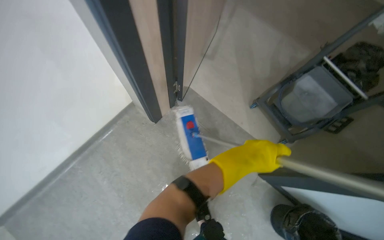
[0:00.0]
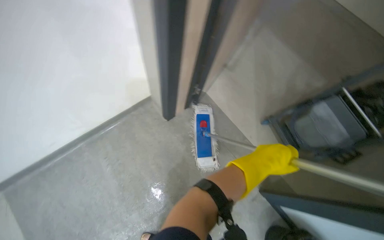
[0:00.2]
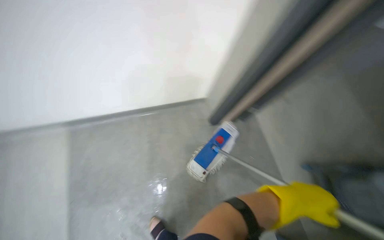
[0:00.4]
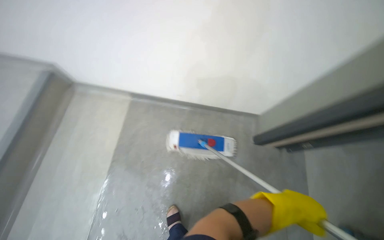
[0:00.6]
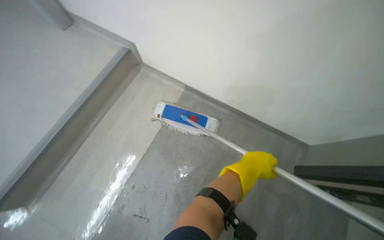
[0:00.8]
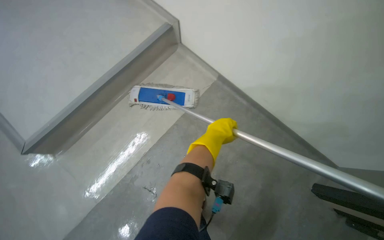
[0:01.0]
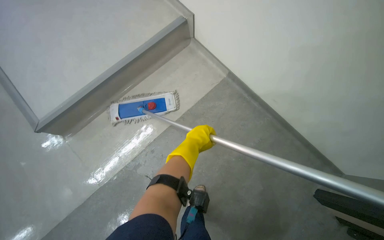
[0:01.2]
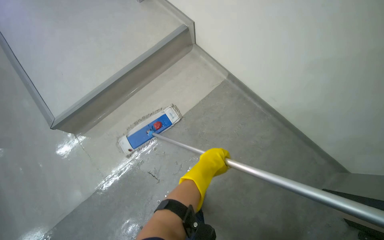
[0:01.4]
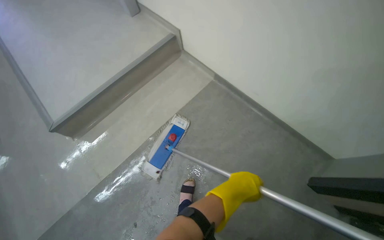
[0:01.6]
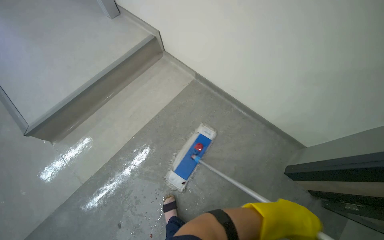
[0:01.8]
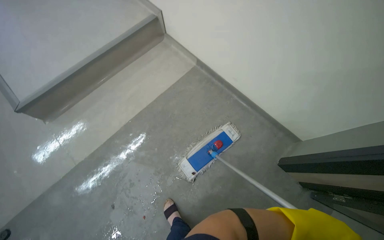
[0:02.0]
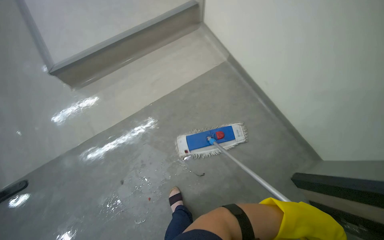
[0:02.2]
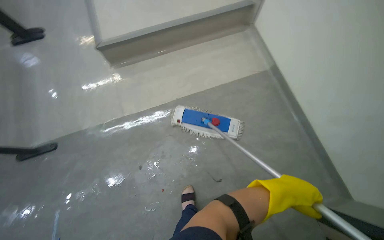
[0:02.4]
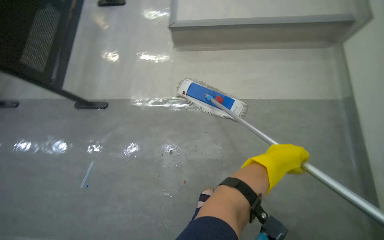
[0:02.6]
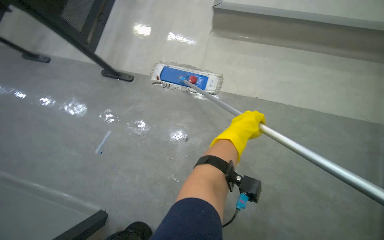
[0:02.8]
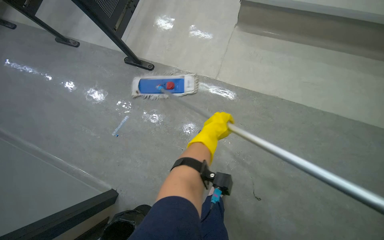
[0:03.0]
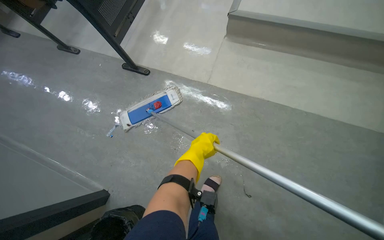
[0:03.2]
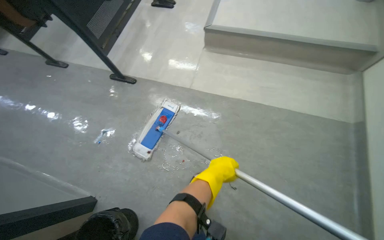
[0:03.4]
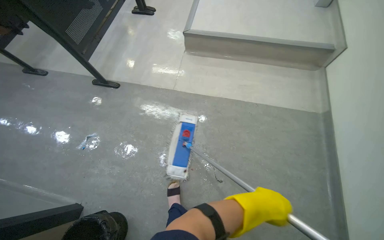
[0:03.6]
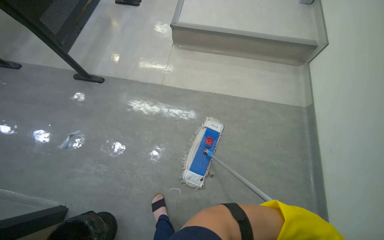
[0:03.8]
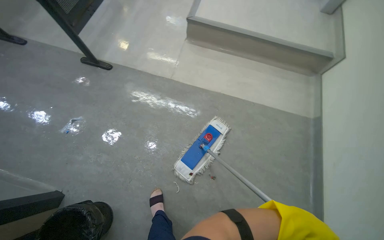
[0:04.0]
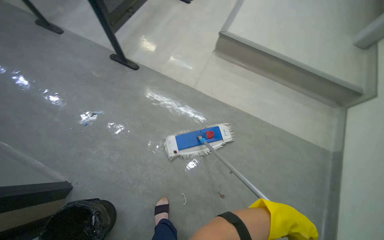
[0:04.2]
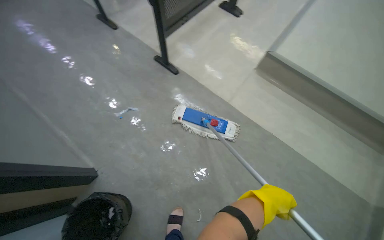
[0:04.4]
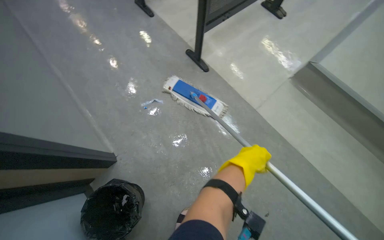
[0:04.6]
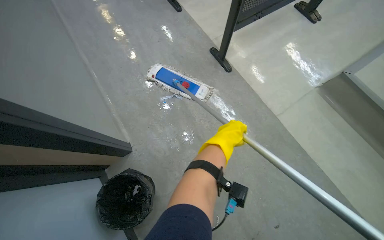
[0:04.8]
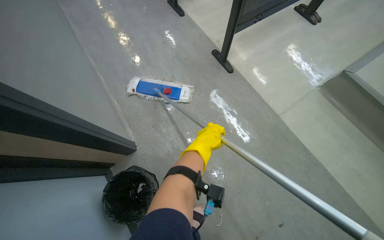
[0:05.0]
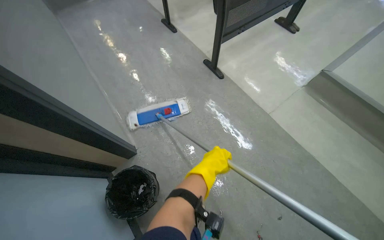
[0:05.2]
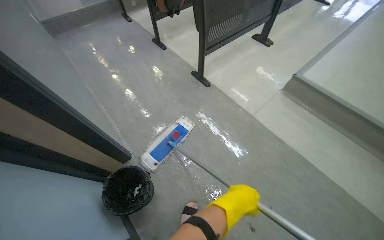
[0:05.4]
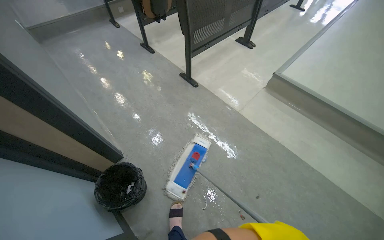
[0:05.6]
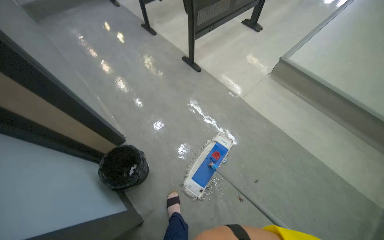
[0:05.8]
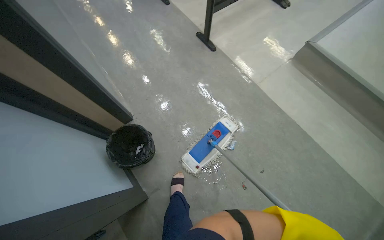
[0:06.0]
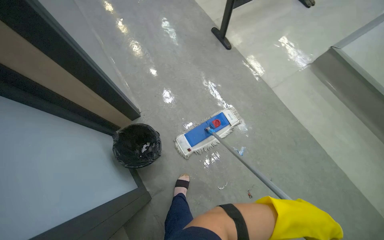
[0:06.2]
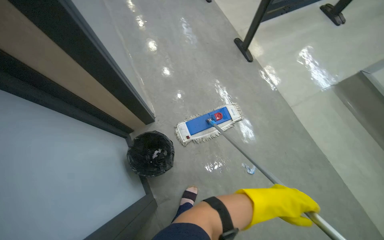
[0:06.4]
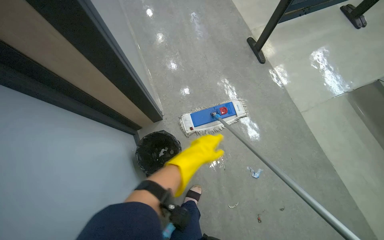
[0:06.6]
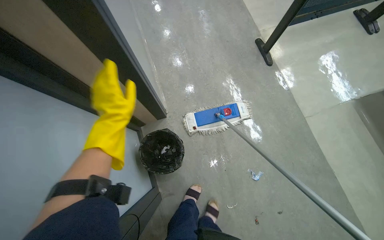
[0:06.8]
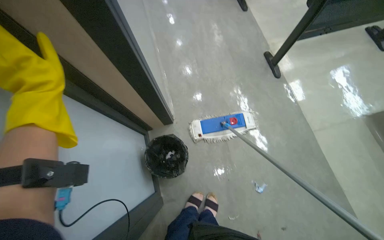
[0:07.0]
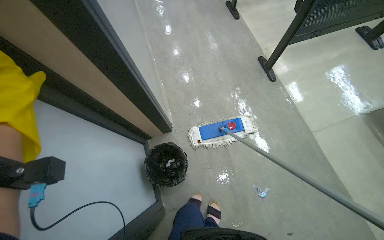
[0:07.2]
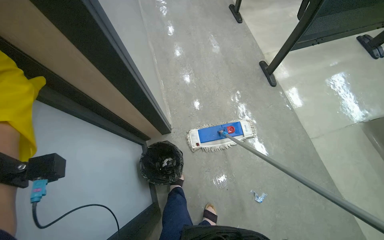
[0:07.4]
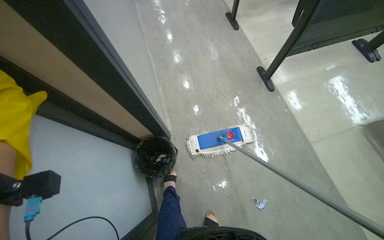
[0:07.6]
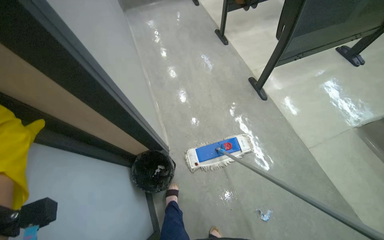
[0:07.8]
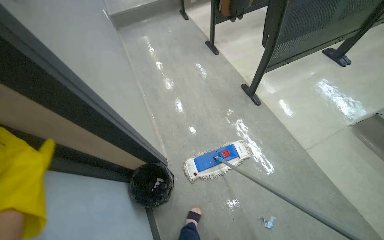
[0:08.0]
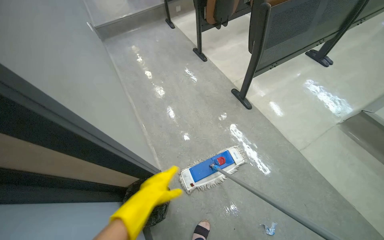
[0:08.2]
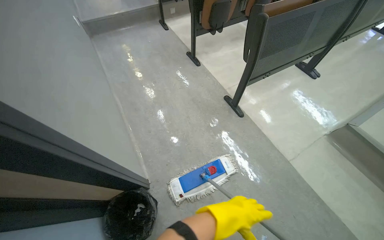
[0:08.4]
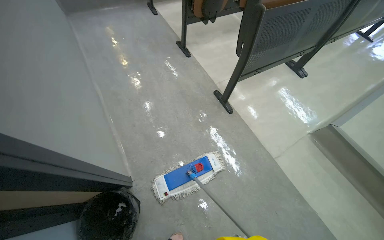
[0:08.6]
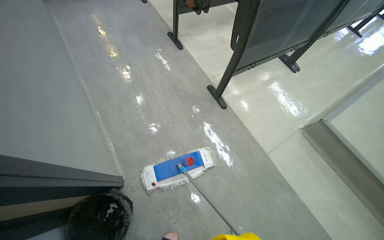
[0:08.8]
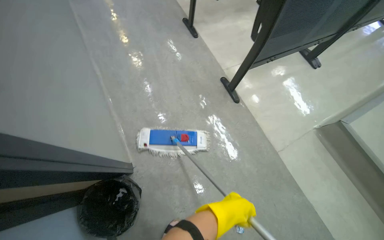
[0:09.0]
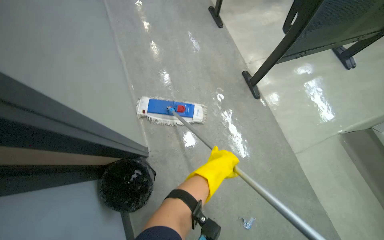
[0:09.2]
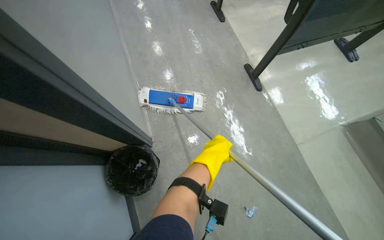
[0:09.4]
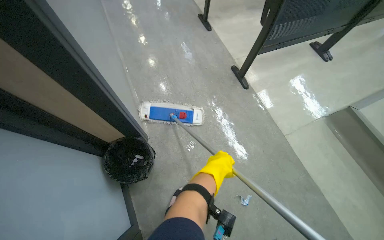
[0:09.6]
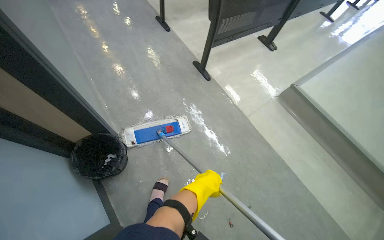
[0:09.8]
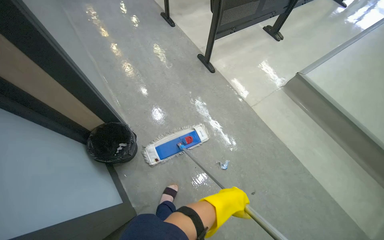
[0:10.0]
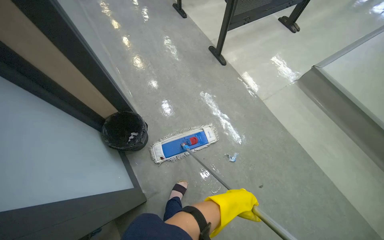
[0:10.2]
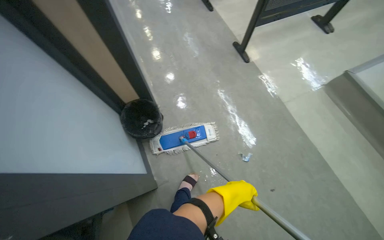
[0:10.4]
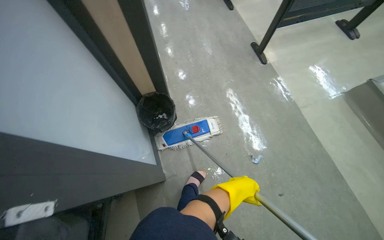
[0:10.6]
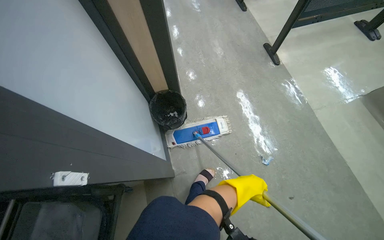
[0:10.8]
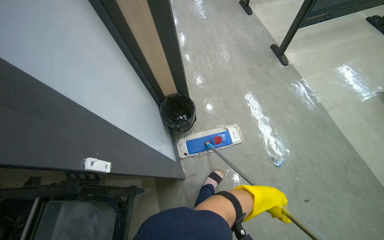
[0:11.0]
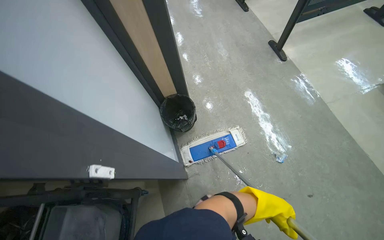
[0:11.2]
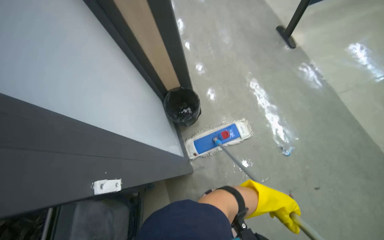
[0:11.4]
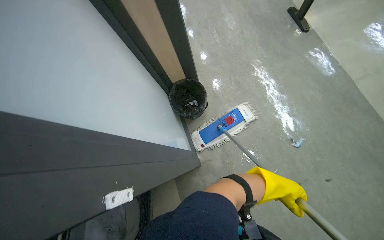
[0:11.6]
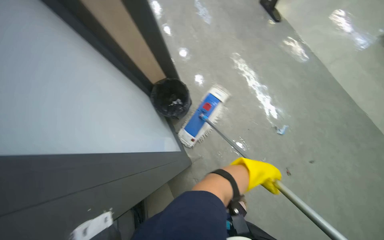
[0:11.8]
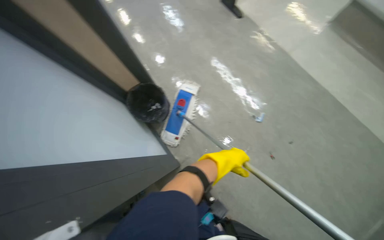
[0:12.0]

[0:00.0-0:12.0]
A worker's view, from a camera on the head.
Job: mopping floor.
The whole recording: Mopping grey floor. The worker mops the grey floor with a flat mop.
0:00.0 to 0:01.6: The head rotates roughly 75 degrees to the left.
0:01.6 to 0:03.0: The camera travels about 50 cm. The wearer looks about 65 degrees further to the left. The view tips downward by approximately 15 degrees.
0:03.0 to 0:04.4: The view tips upward by roughly 15 degrees.
0:09.0 to 0:10.4: The head travels some 50 cm.

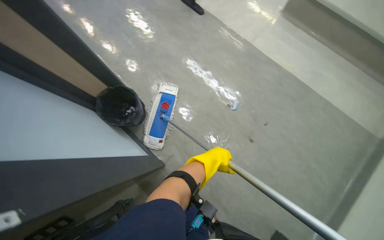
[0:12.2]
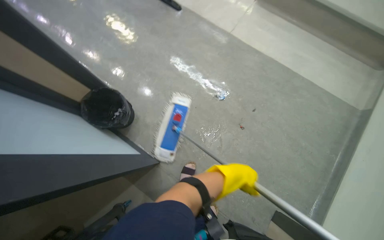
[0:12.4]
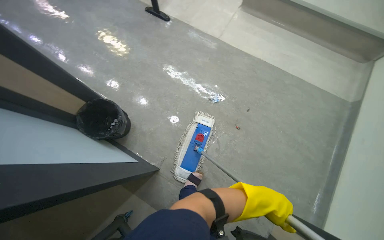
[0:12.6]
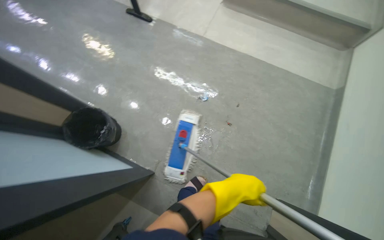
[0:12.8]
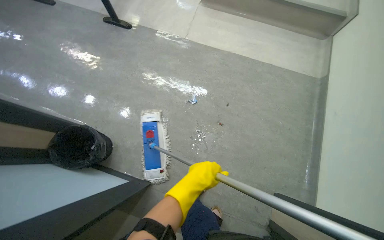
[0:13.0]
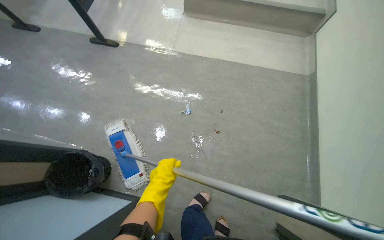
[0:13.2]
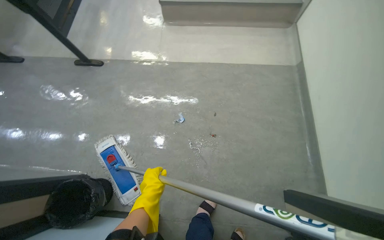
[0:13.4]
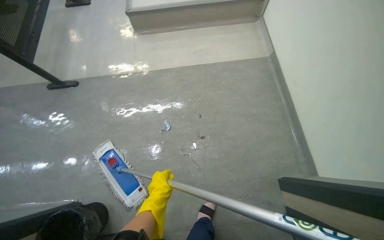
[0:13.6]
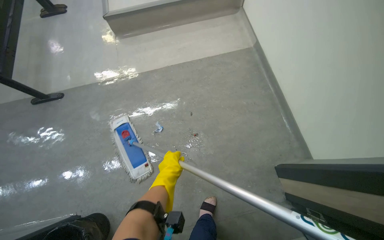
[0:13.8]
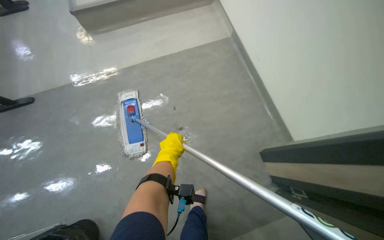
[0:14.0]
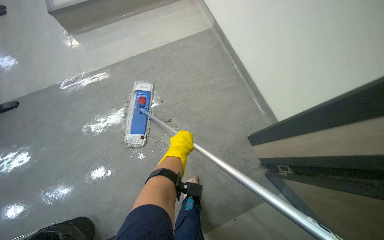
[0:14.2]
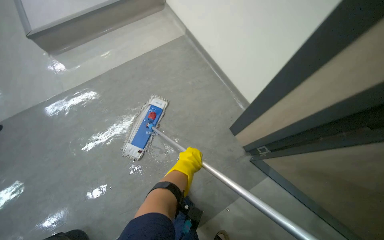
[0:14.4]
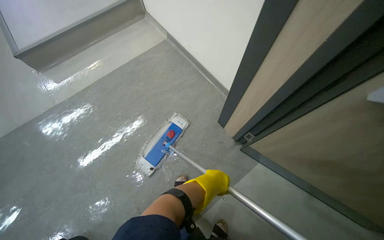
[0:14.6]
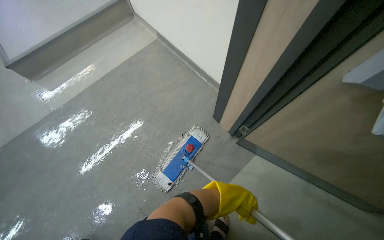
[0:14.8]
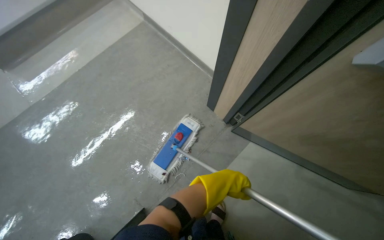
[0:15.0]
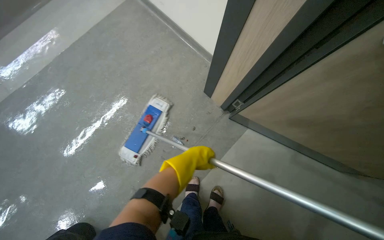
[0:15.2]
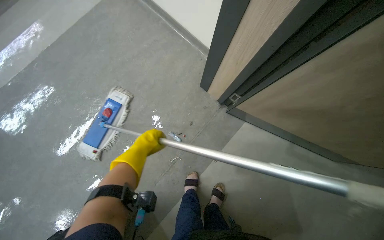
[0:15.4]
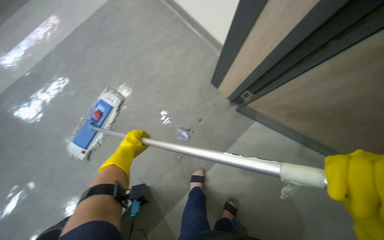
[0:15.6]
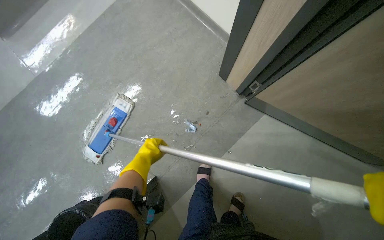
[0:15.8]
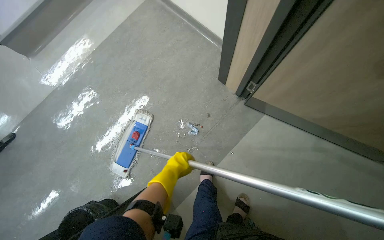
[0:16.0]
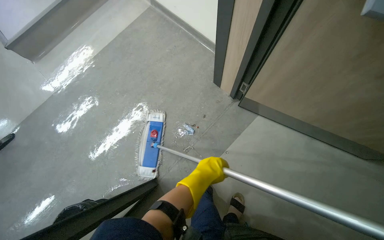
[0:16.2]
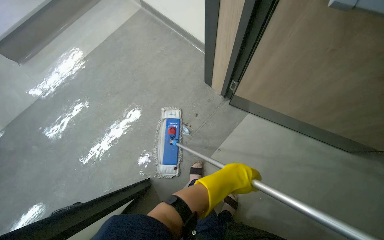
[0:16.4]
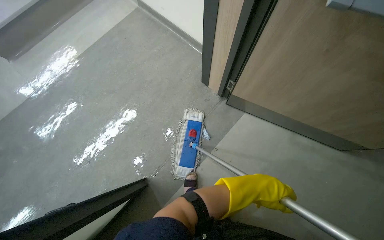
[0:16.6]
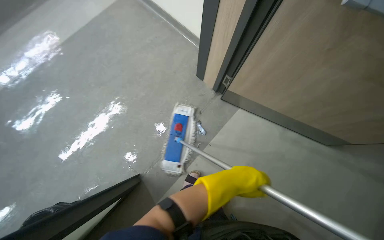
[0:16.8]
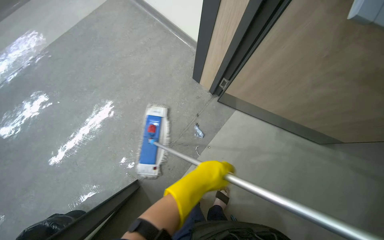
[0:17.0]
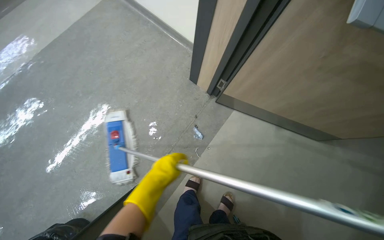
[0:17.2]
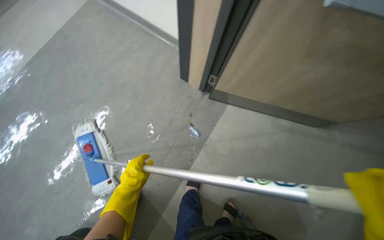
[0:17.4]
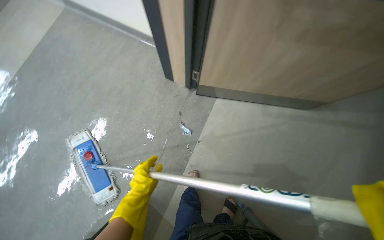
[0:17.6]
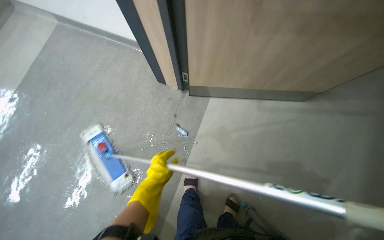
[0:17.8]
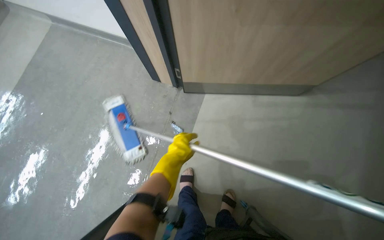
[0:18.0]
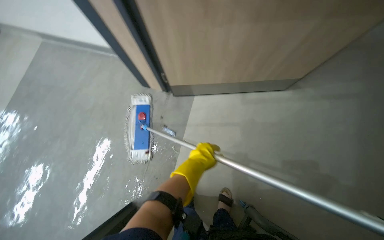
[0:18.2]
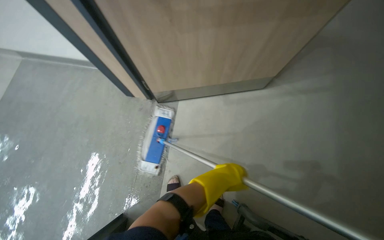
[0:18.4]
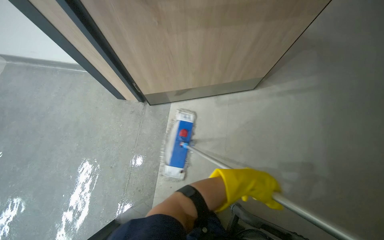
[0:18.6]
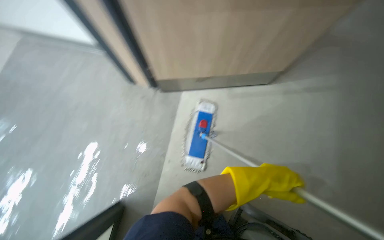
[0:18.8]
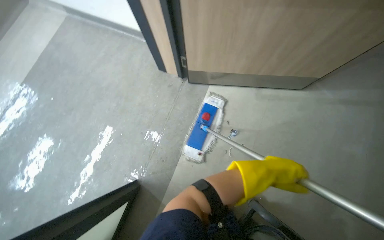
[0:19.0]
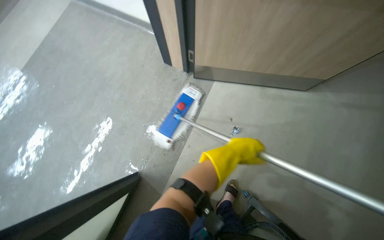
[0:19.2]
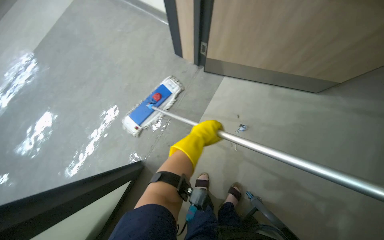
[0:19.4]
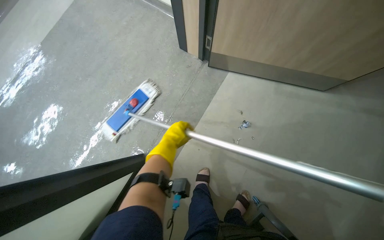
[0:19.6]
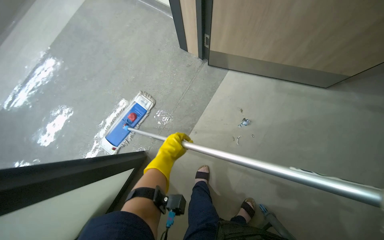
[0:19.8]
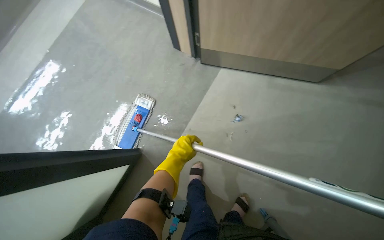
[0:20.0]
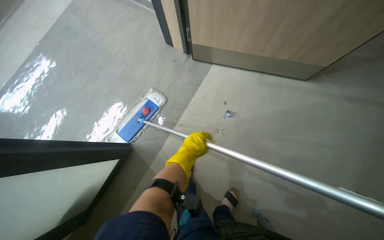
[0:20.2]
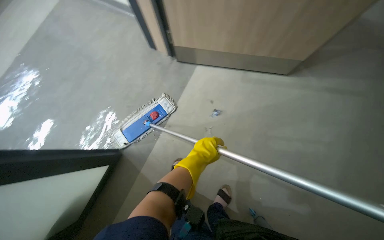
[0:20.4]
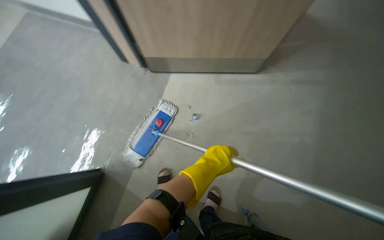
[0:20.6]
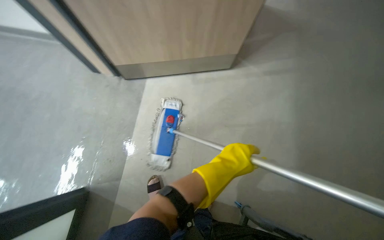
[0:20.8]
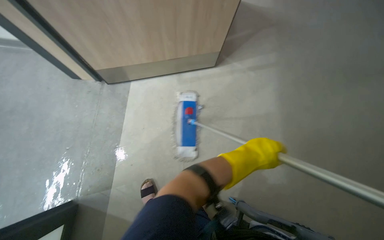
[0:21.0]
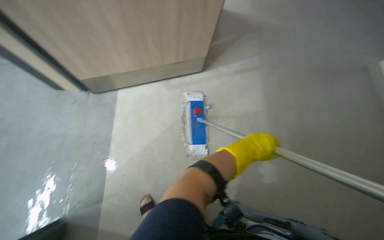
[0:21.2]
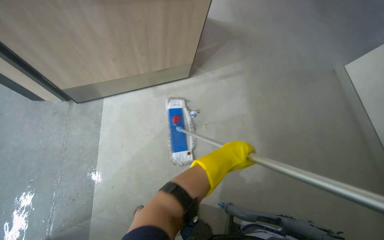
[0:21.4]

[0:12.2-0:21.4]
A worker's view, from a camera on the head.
Job: mopping floor.
The whole recording: Mopping grey floor. The worker mops the grey floor with a flat mop.
0:12.2 to 0:13.8: The wearer's head swings approximately 55 degrees to the right.
0:13.8 to 0:15.2: The head turns to the right by roughly 35 degrees.
0:15.2 to 0:16.8: The right hand moves left and right over some 50 cm, changing direction 2 times.
0:16.8 to 0:18.4: The scene turns approximately 30 degrees counterclockwise in the picture. The right hand moves approximately 40 cm to the left and comes back.
0:19.8 to 0:21.4: The head rotates approximately 30 degrees to the right. The right hand is displaced to the right by approximately 50 cm.
